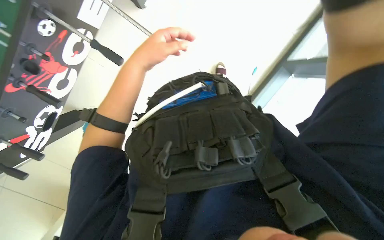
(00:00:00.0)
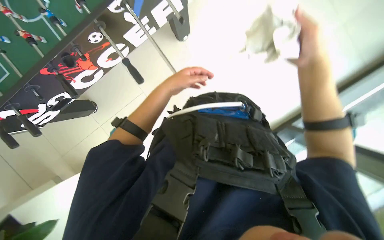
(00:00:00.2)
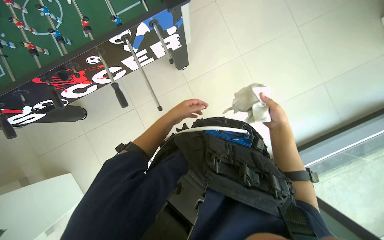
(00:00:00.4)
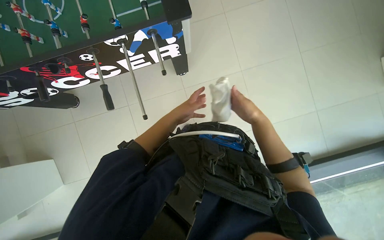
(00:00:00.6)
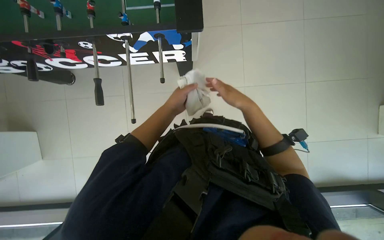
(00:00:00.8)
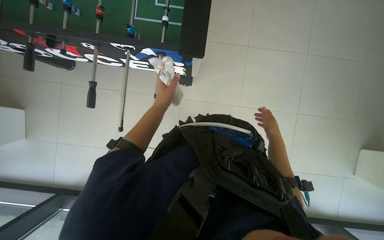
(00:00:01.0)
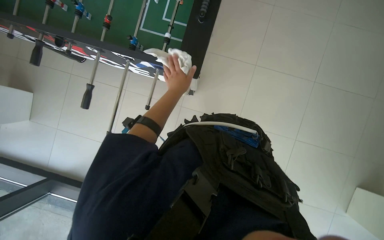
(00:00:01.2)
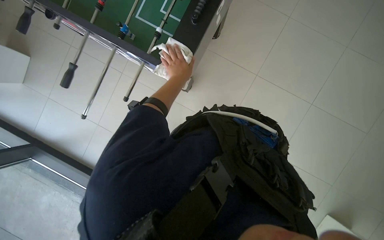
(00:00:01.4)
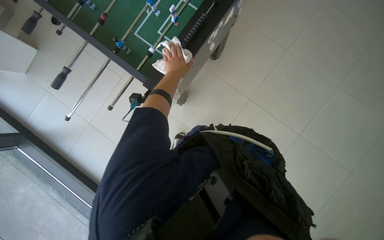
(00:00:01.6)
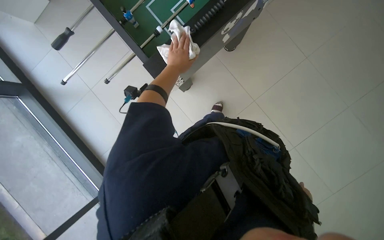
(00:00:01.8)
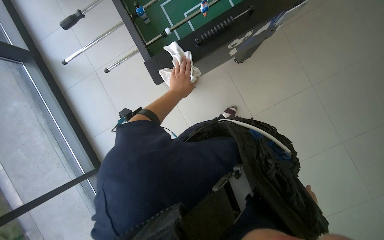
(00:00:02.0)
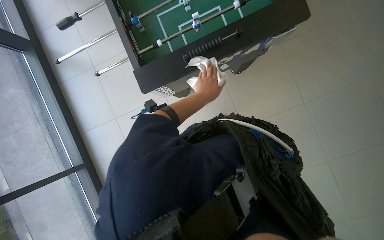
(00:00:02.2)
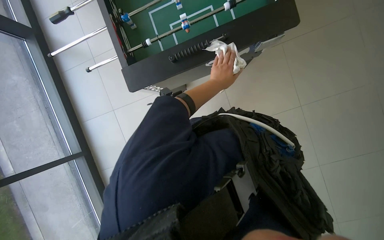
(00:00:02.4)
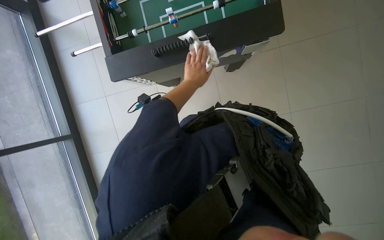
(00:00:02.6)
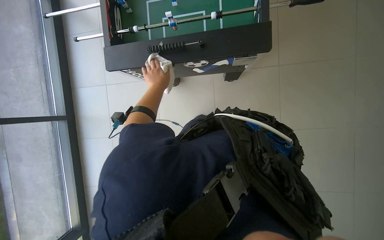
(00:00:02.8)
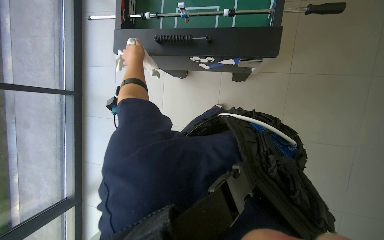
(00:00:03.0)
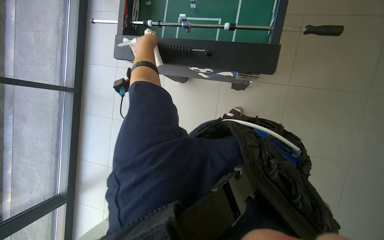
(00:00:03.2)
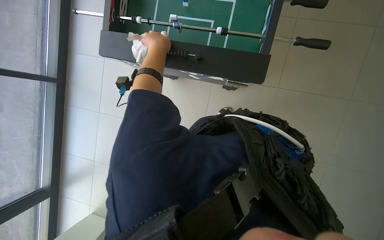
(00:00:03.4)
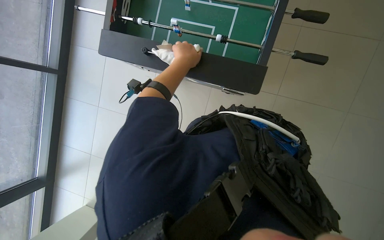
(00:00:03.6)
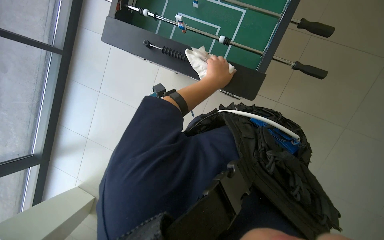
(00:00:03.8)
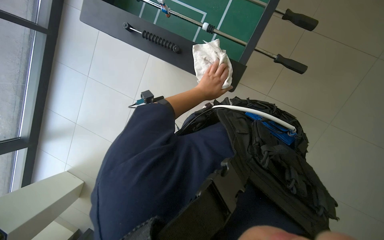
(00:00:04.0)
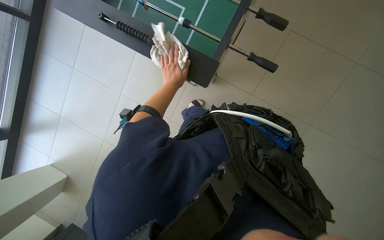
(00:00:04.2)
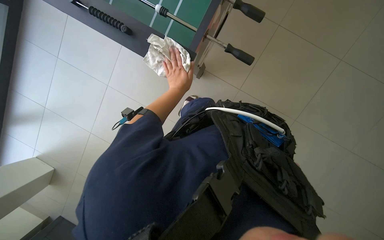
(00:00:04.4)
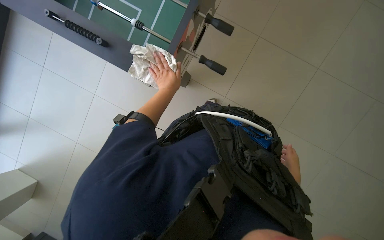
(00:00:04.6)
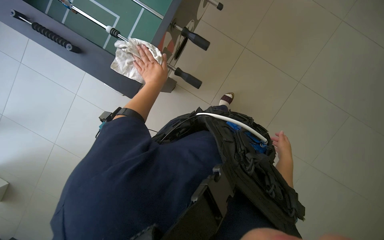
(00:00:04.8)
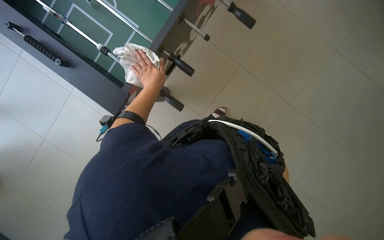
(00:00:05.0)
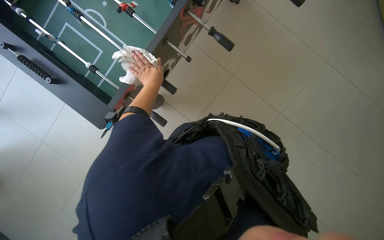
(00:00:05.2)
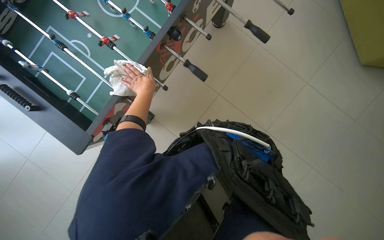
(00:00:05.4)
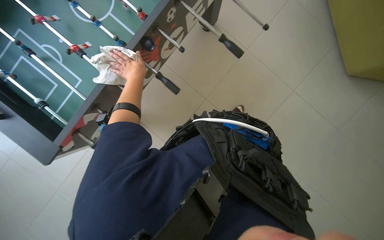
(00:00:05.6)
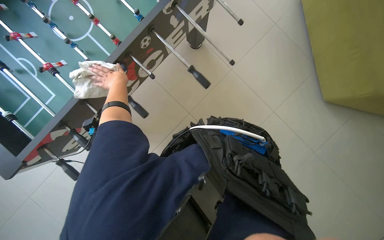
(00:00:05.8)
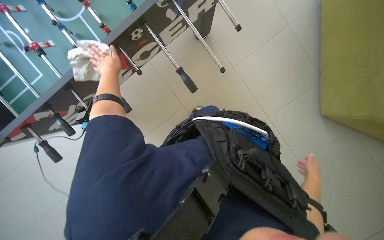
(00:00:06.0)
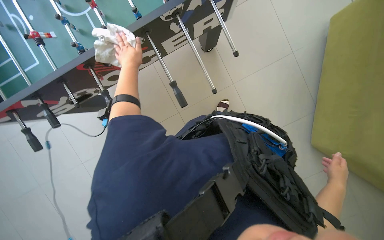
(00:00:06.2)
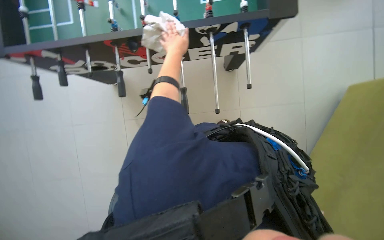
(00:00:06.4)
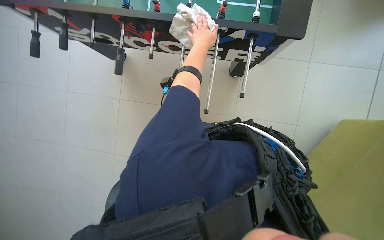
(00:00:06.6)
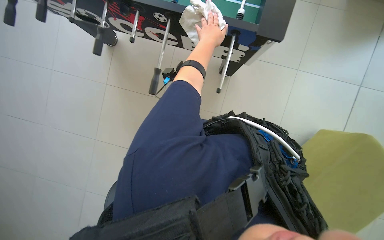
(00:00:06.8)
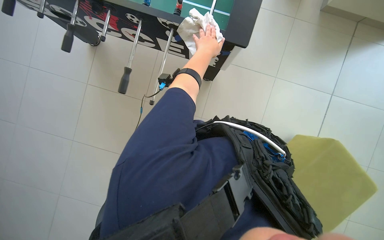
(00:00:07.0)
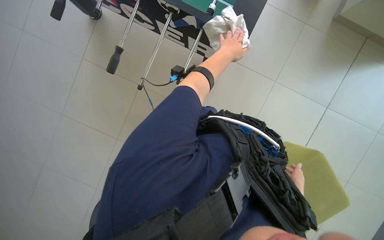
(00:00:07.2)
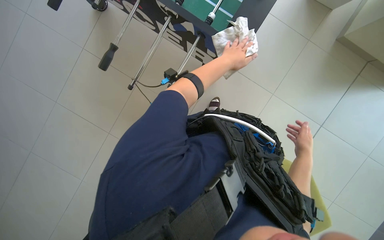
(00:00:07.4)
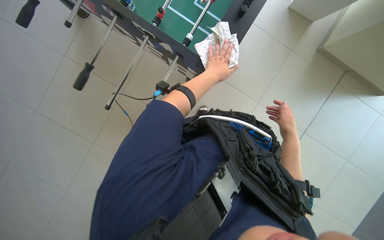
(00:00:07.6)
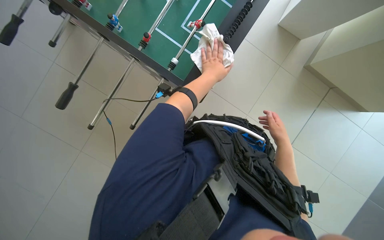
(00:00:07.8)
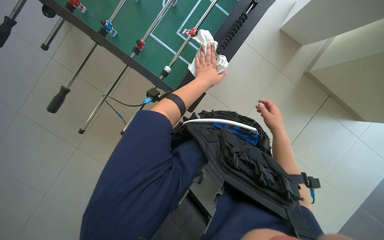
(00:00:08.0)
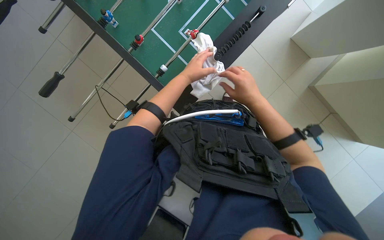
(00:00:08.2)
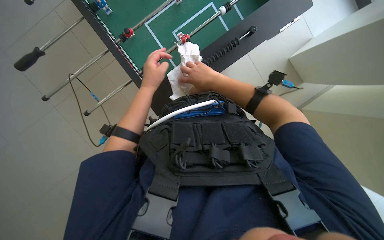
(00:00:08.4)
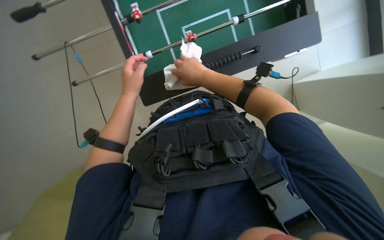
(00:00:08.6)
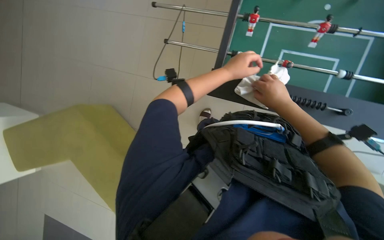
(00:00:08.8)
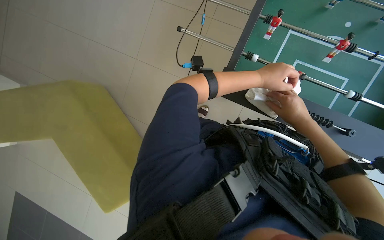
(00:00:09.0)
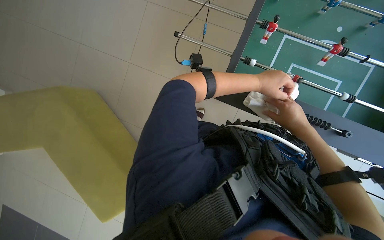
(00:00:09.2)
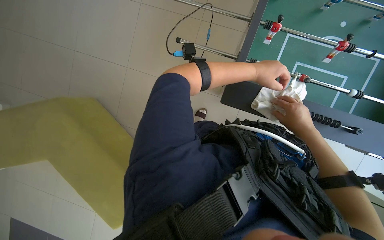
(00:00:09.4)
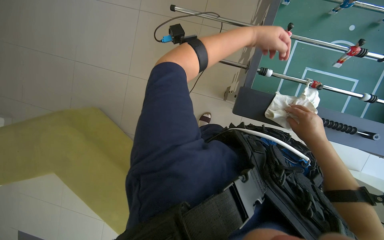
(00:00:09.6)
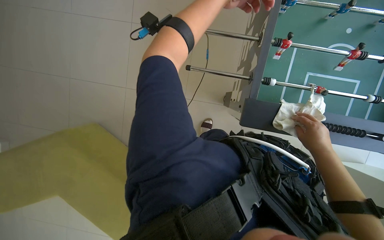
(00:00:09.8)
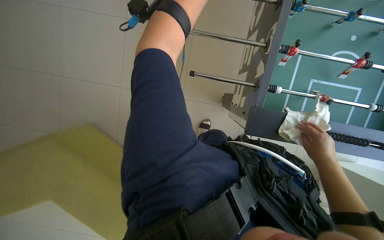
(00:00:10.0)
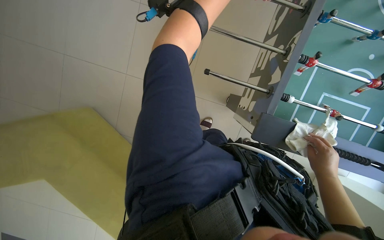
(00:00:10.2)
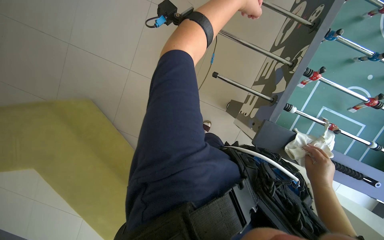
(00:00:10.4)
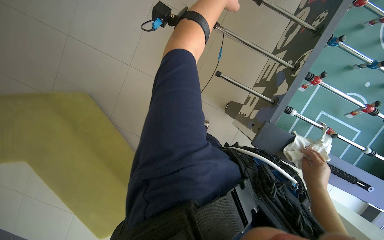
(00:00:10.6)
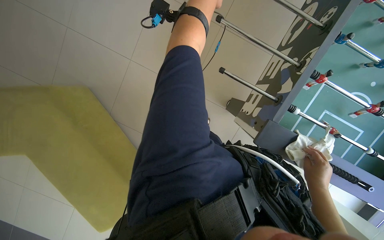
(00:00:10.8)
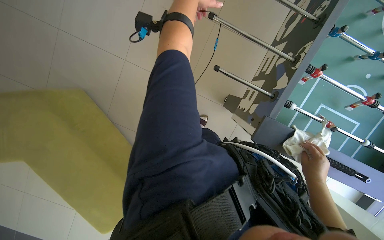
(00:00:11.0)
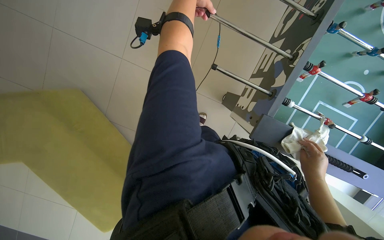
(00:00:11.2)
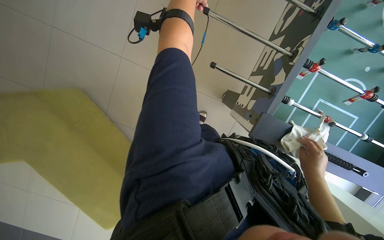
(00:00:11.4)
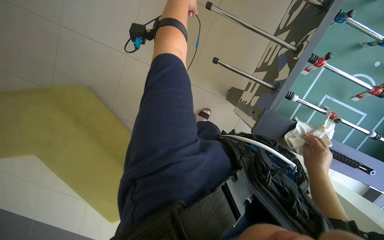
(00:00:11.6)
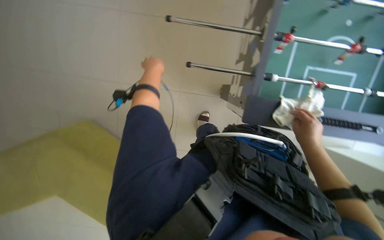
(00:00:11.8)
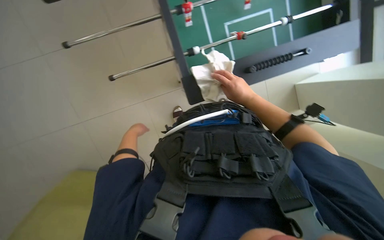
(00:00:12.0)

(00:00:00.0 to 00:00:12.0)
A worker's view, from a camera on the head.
Job: wiping surfaces.
The whole recording: Cleaning foosball table. The worker wipes the surface and rods of the foosball table with a cloth.
00:00:01.6 - 00:00:03.0: The camera is aimed about 25 degrees further to the right. Everything in view rotates approximately 30 degrees clockwise. The left hand shifts roughly 15 cm to the left.
00:00:03.0 - 00:00:04.4: The left hand goes approximately 50 cm to the right.
00:00:04.4 - 00:00:06.0: The camera is carried roughly 90 cm.
00:00:06.0 - 00:00:07.6: The wearer moves some 50 cm. The scene rotates clockwise by roughly 70 degrees.
00:00:07.6 - 00:00:09.0: The scene rotates clockwise by approximately 60 degrees.
00:00:10.4 - 00:00:12.0: The scene turns about 45 degrees counterclockwise in the picture.

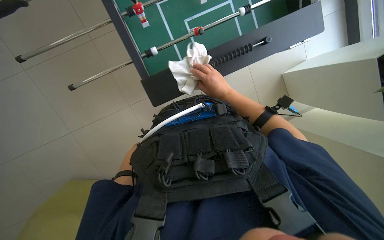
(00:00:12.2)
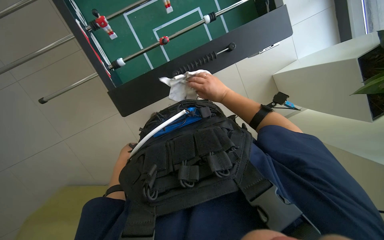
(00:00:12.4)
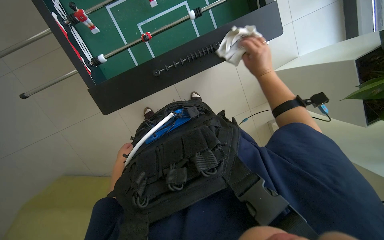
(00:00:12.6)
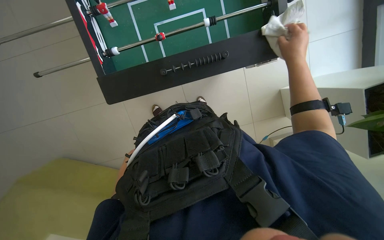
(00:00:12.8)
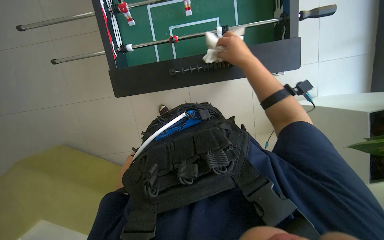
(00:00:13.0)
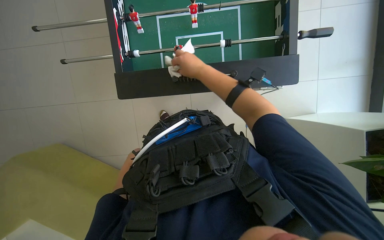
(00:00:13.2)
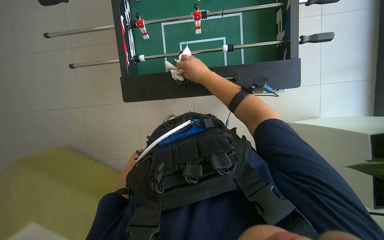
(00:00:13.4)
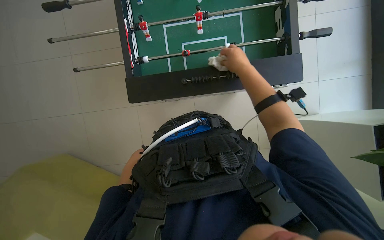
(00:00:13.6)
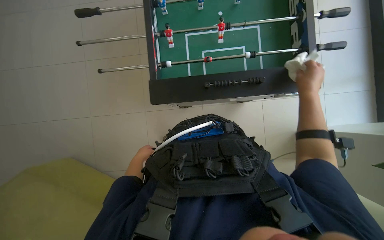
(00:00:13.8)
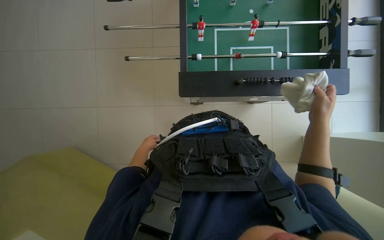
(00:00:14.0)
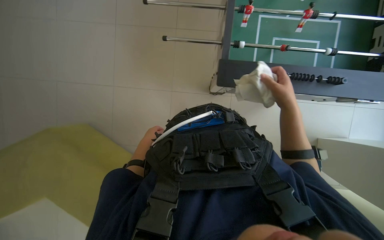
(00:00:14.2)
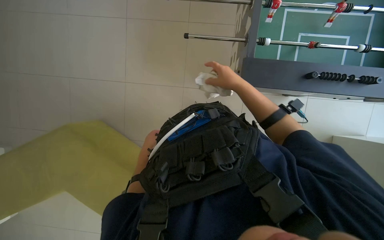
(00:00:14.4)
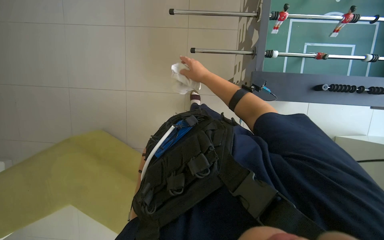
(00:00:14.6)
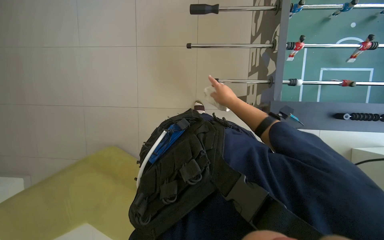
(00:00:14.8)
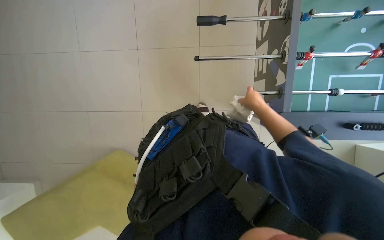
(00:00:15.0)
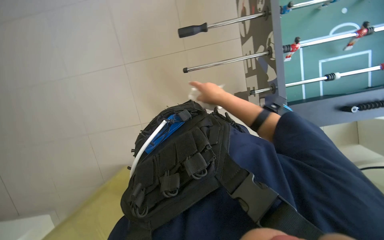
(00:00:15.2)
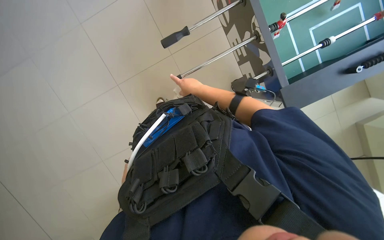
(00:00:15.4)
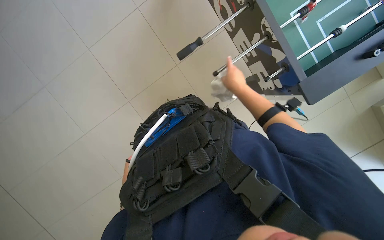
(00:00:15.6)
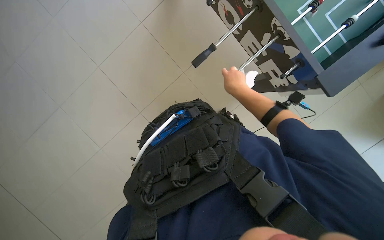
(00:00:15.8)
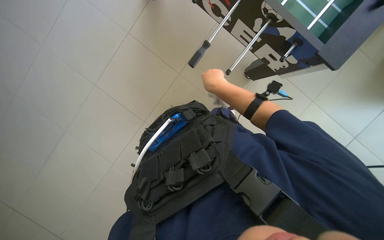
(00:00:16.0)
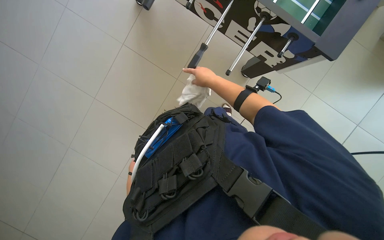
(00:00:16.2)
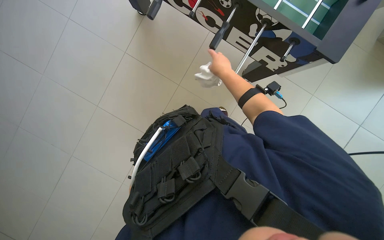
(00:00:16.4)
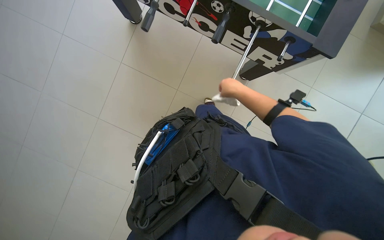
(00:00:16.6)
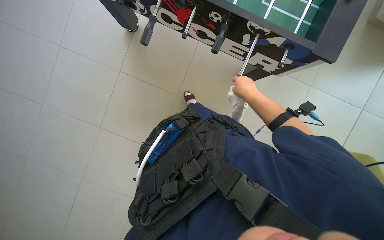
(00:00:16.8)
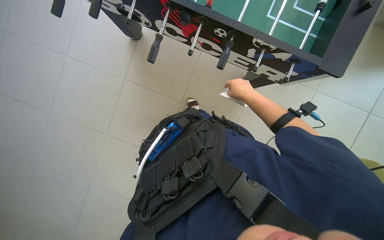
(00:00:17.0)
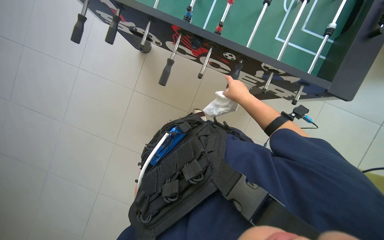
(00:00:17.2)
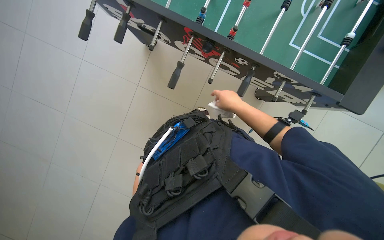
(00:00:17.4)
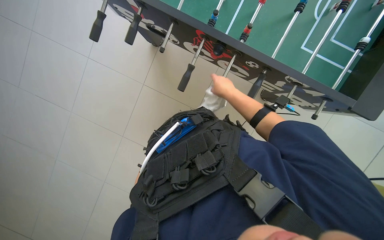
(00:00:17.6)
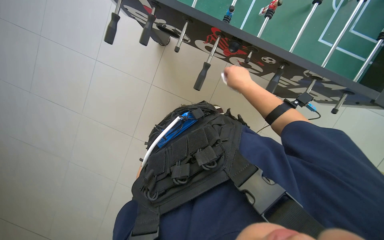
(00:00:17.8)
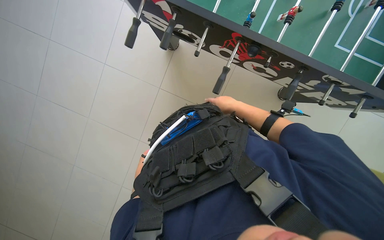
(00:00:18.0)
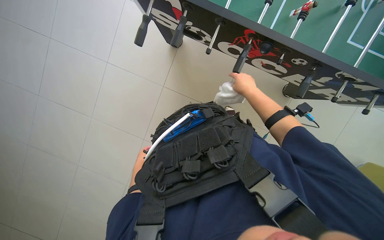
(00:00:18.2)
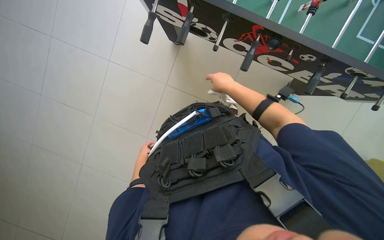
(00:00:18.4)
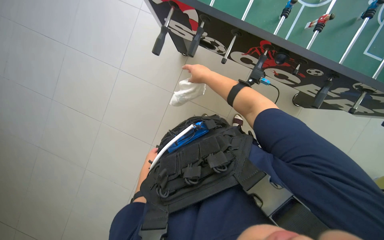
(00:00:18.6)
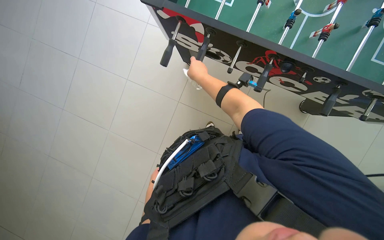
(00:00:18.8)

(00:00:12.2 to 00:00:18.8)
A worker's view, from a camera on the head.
Job: wiping surfaces.
The whole recording: Cleaning foosball table. The worker wipes the surface and rods of the foosball table with a cloth.
00:00:12.2 - 00:00:13.8: The camera pitches upward, by roughly 15 degrees. The right hand goes left and right, some 30 cm each way, reversing 2 times.
00:00:13.8 - 00:00:15.4: The camera is carried some 50 cm.
00:00:15.4 - 00:00:17.2: The camera is aimed approximately 20 degrees further to the left. The right hand goes left and right, roughly 20 cm each way, reversing 2 times.
00:00:17.2 - 00:00:18.8: The right hand shifts some 50 cm to the left.
